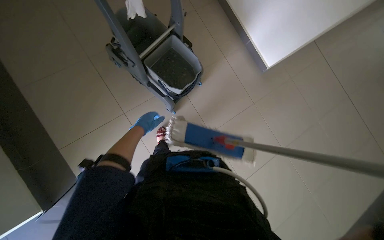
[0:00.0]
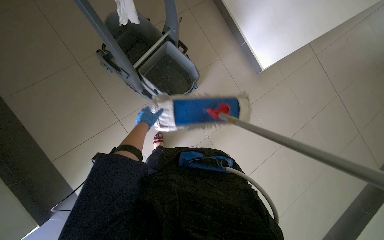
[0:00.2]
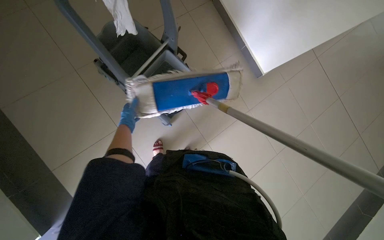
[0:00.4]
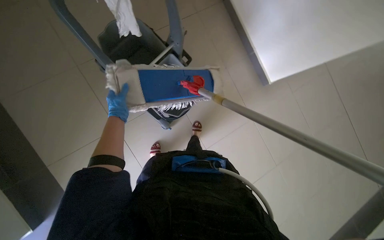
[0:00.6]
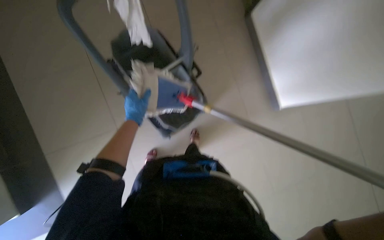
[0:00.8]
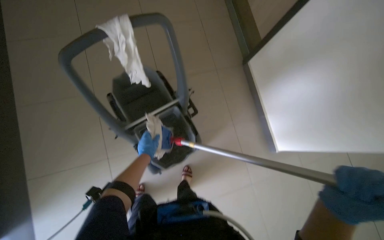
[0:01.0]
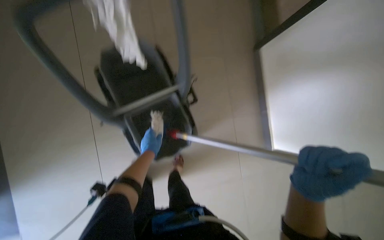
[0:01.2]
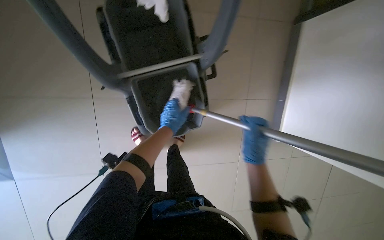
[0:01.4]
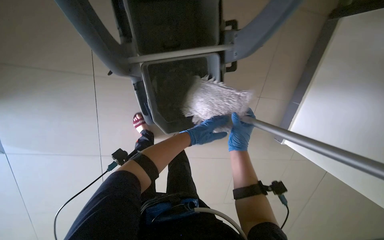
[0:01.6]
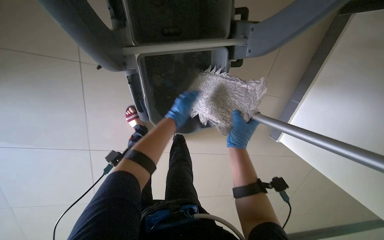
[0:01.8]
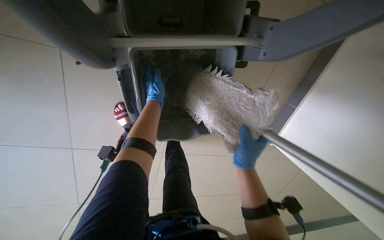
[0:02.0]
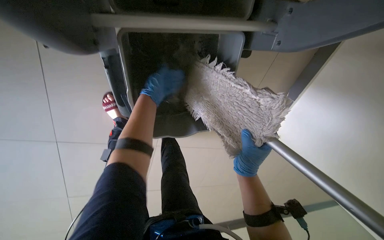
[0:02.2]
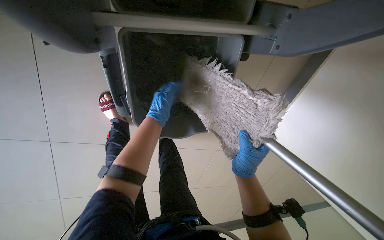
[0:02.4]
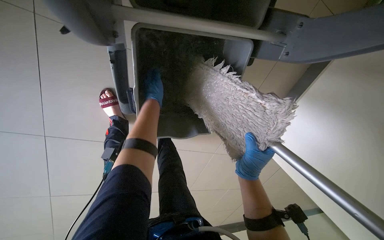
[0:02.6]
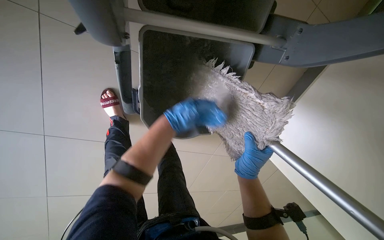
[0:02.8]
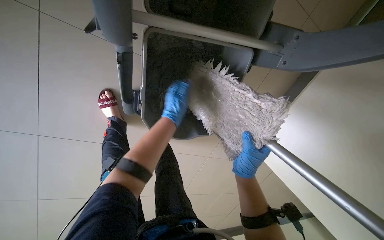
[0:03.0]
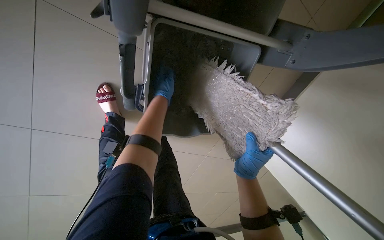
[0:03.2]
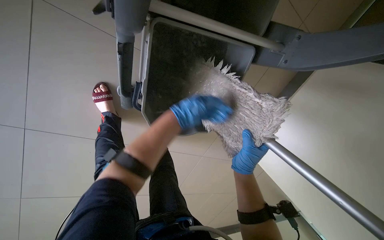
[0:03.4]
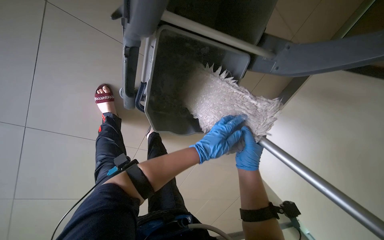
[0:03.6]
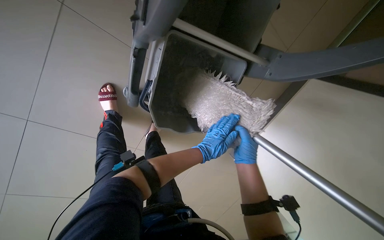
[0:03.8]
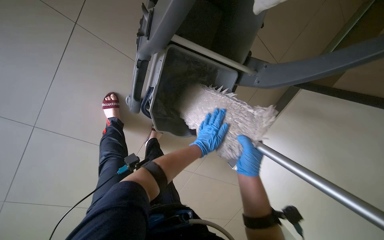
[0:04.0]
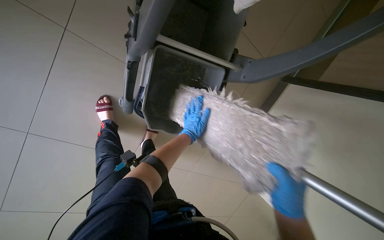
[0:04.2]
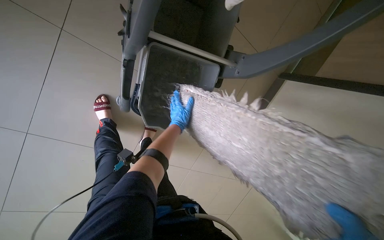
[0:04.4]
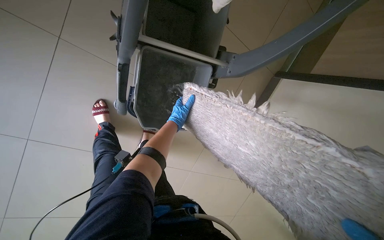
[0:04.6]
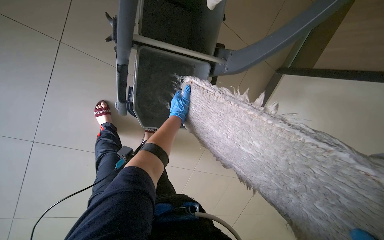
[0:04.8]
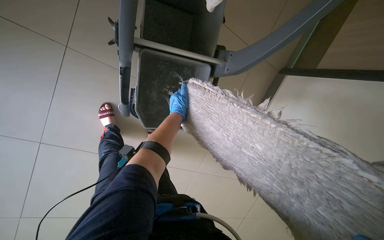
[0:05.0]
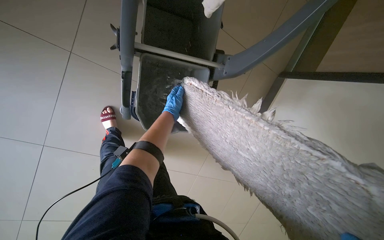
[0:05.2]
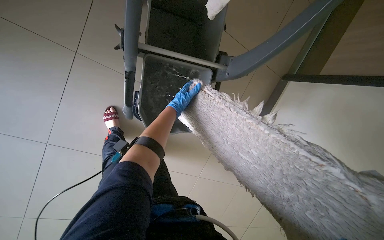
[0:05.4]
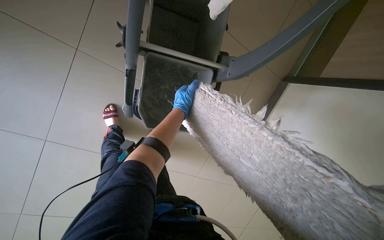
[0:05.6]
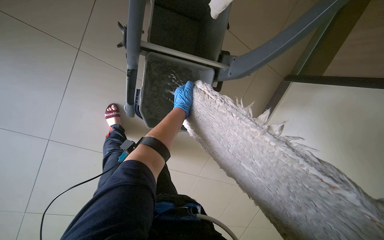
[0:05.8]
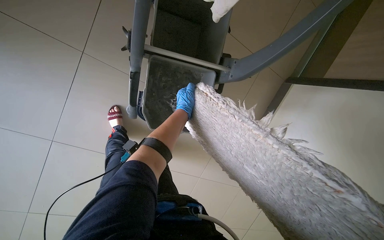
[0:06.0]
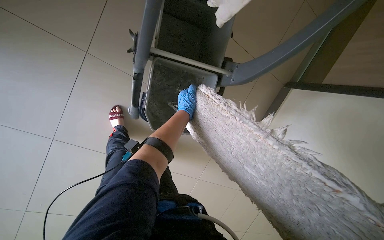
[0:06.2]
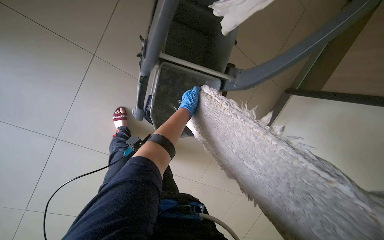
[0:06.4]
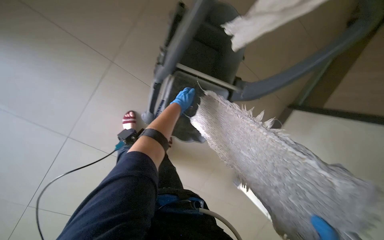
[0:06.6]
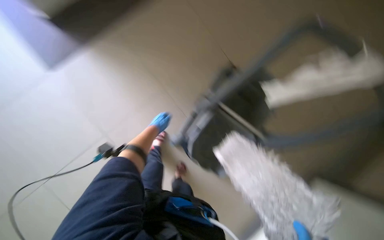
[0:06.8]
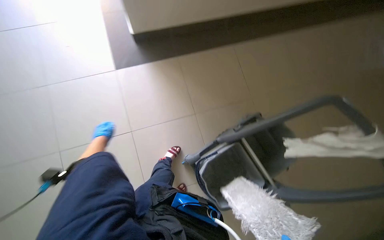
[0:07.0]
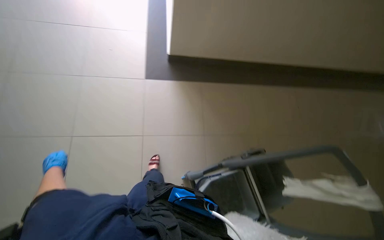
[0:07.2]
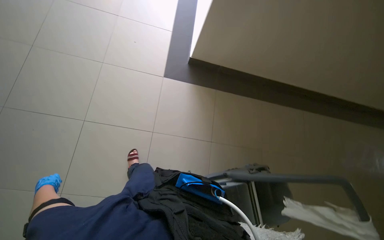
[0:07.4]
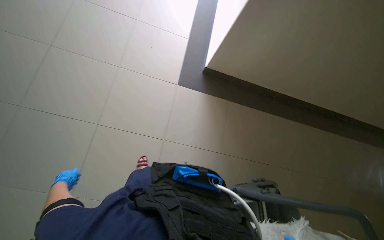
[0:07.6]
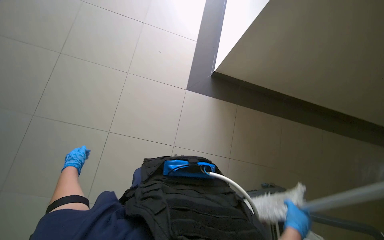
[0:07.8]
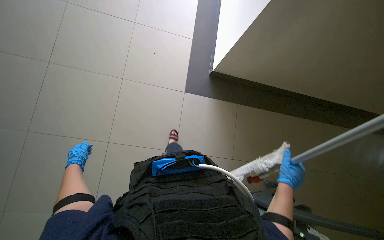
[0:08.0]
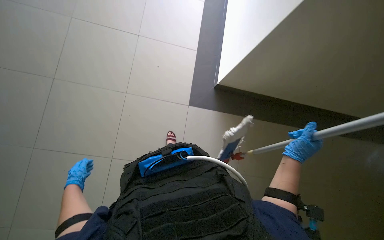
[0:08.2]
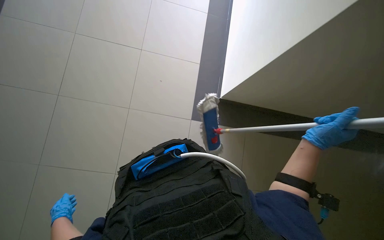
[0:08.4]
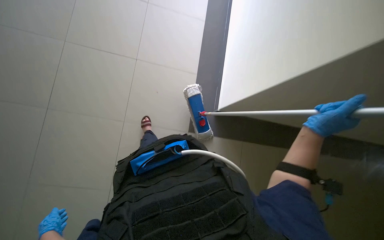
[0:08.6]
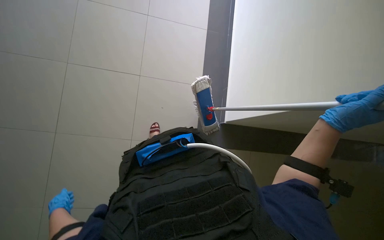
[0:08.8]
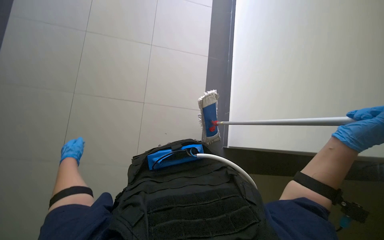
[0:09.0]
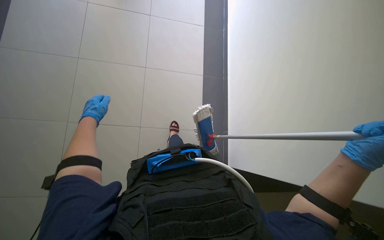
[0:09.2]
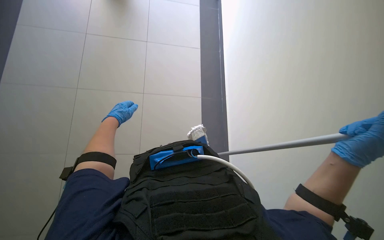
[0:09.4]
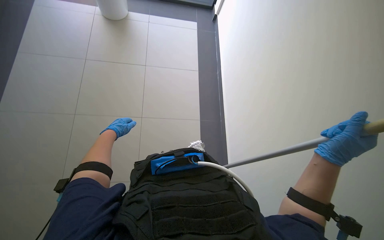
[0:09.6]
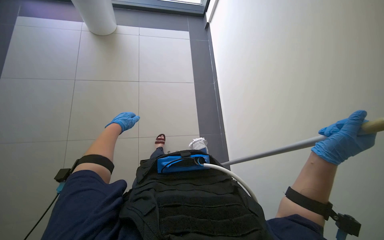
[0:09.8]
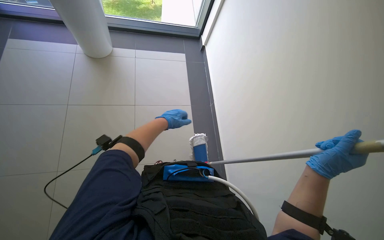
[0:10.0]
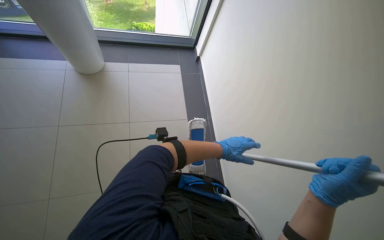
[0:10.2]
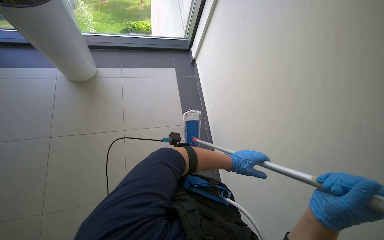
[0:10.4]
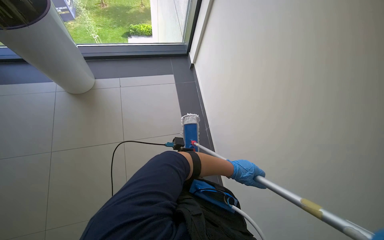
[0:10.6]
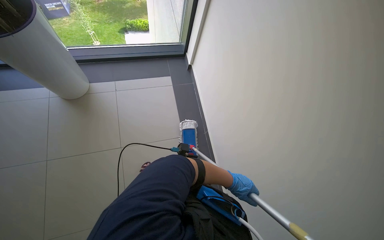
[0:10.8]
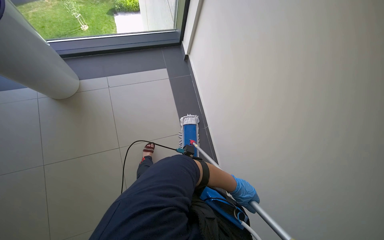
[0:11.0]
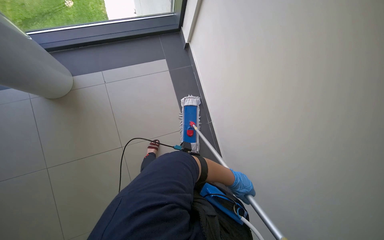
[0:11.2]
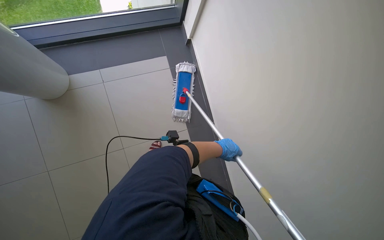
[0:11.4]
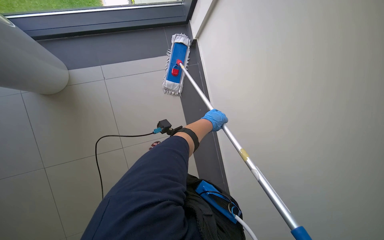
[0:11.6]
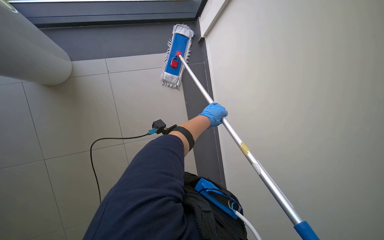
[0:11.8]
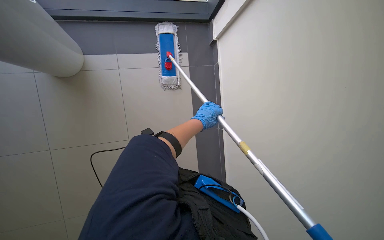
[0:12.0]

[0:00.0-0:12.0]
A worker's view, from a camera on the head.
Job: mopping floor.
The whole recording: Mopping hallway floor. The worker continues mopping the tiled floor in the hallway.
0.0 to 1.6 s: The head travels about 60 cm. The view tips downward by approximately 15 degrees. Everything in view rotates about 40 degrees clockwise.
1.6 to 3.0 s: The left hand goes up the picture and returns, roughly 20 cm each way.
3.0 to 4.4 s: The left hand moves up and down the picture over some 20 cm, changing direction 2 times.
4.4 to 6.0 s: The left hand goes some 10 cm up the picture.
6.0 to 7.6 s: The camera is carried roughly 40 cm. The head turns to the left by some 50 degrees. The view tips upward by roughly 35 degrees.
9.0 to 10.4 s: The right hand heads to the left, covering approximately 15 cm, while the left hand shifts approximately 60 cm to the right.
10.4 to 12.0 s: The head travels about 50 cm. The view tilts roughly 15 degrees downward.

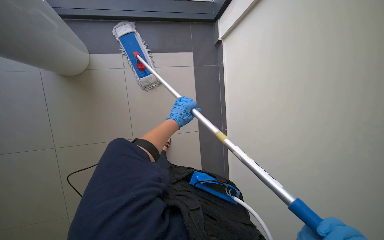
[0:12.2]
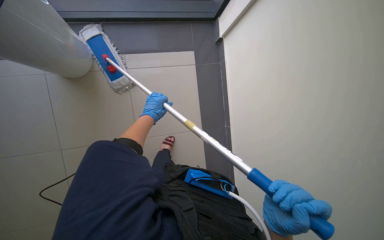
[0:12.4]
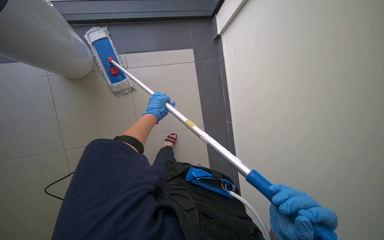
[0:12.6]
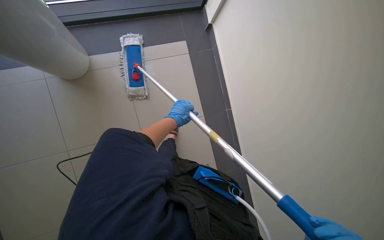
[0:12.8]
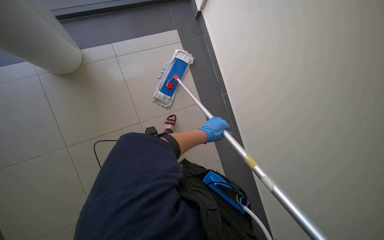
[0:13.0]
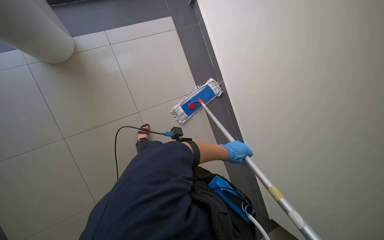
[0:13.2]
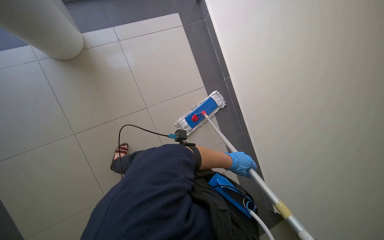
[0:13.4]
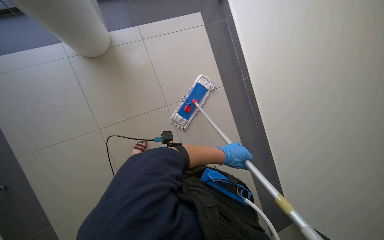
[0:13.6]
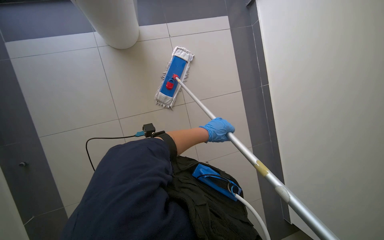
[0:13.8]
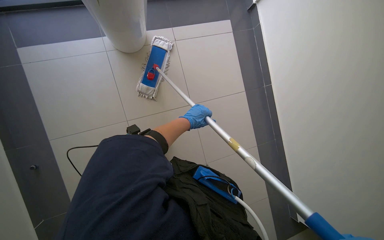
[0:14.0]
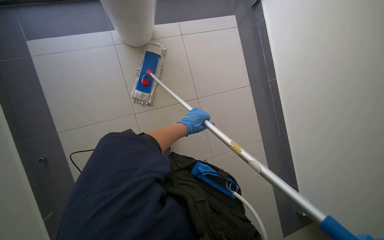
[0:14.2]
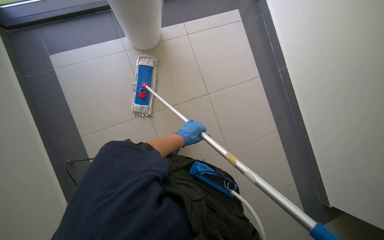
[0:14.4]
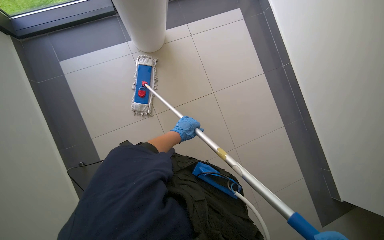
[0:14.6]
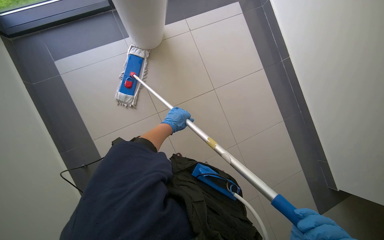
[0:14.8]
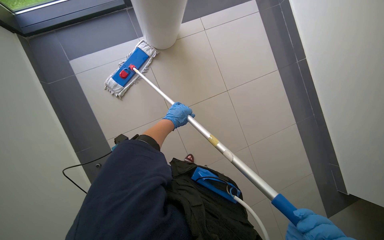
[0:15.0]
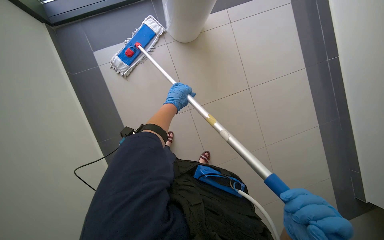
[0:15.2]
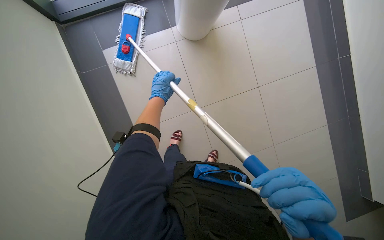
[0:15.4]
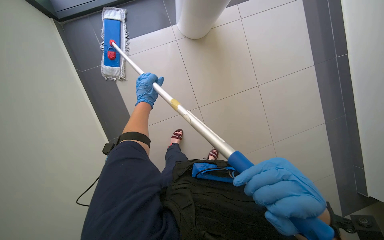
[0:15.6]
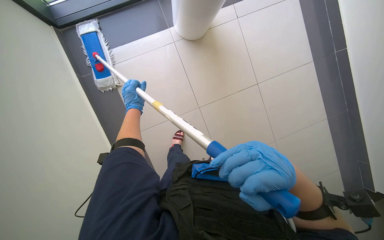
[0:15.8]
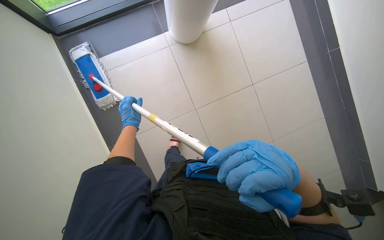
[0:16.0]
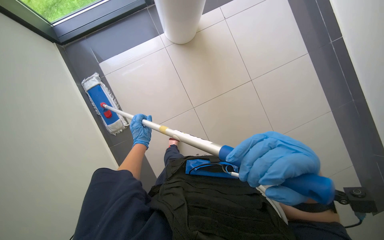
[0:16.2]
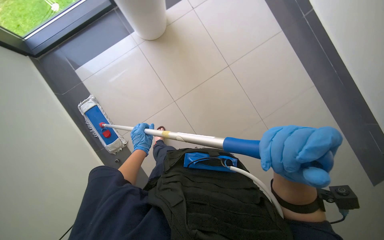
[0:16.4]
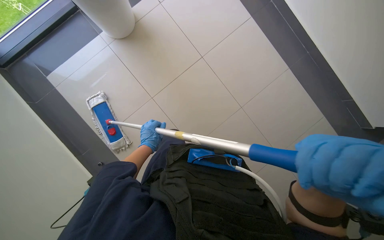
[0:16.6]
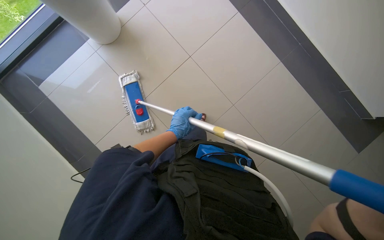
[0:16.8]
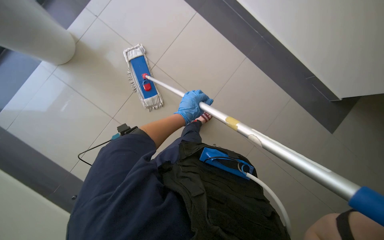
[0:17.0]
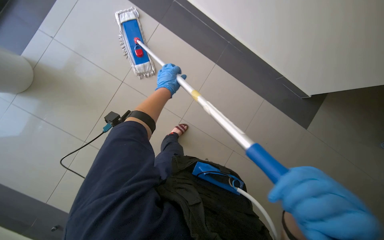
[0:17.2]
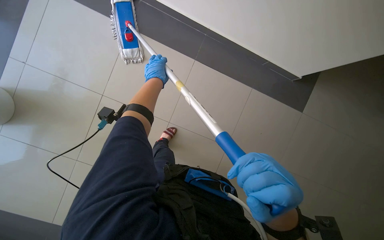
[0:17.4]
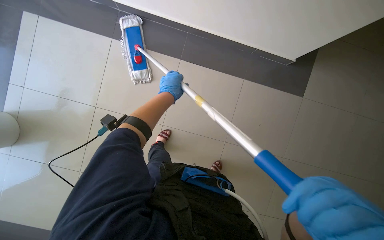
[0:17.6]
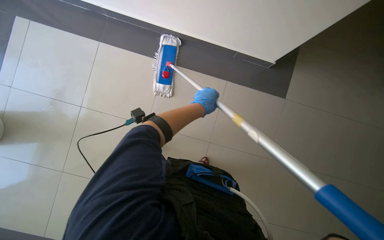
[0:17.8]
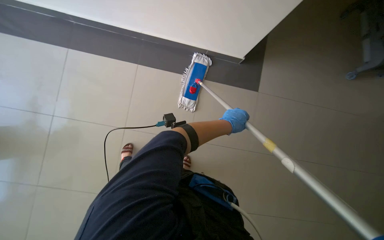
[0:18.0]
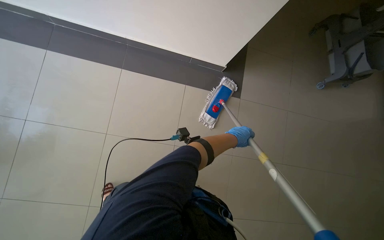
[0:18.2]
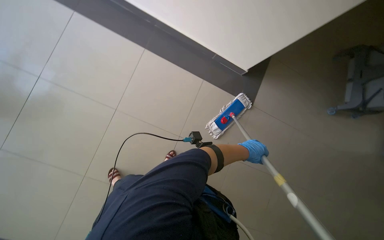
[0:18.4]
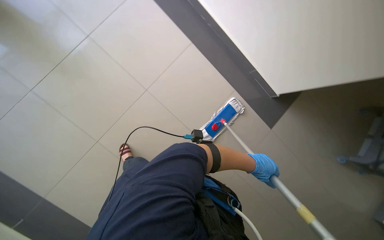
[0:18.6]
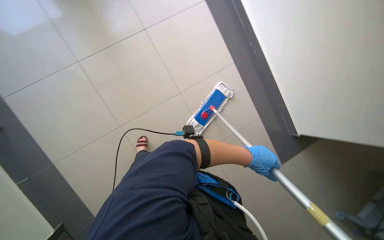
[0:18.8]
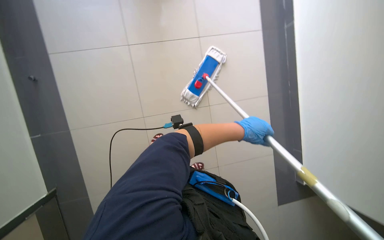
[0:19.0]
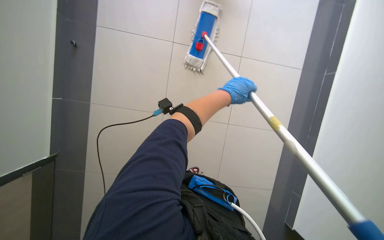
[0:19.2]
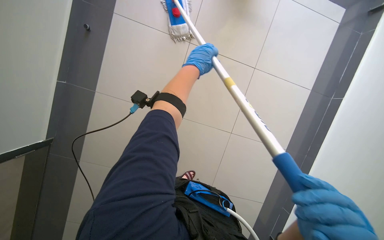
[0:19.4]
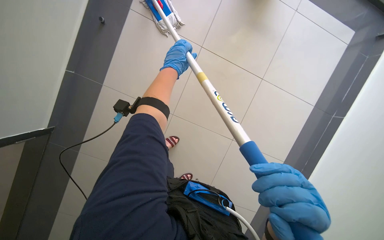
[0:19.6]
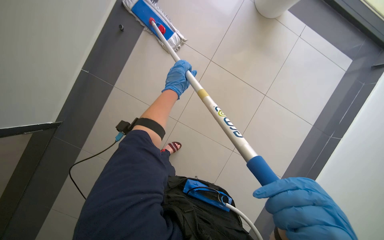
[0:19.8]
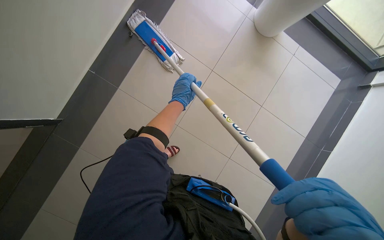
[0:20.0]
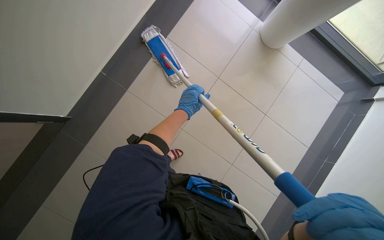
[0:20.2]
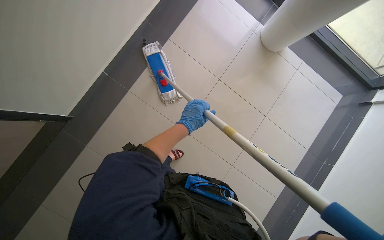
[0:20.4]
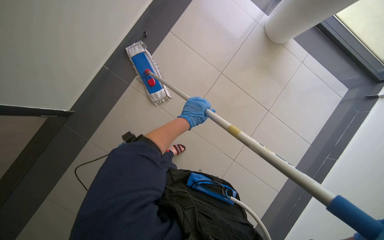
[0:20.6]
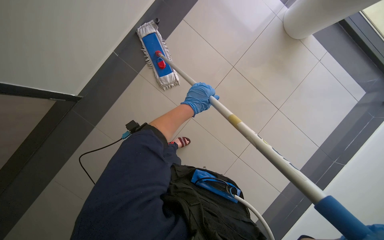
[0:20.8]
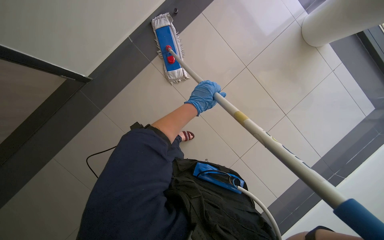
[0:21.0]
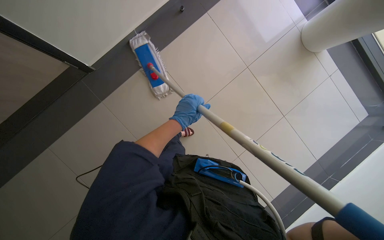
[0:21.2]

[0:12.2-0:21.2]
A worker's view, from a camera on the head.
Job: mopping floor.
The whole recording: Mopping hallway floor. The worker continues mopping the tiled floor in the hallway.
12.2 to 13.8 s: The left hand swings left and right, approximately 35 cm each way, with 2 reversals.
15.2 to 16.6 s: The left hand moves to the left, roughly 10 cm.
16.6 to 18.2 s: The head rotates about 30 degrees to the left. The left hand moves left and right over approximately 30 cm, changing direction 2 times.
18.2 to 19.8 s: The left hand is displaced to the left and up the picture by roughly 25 cm.
19.8 to 21.2 s: The left hand travels down the picture and nearer to the camera by some 25 cm.
